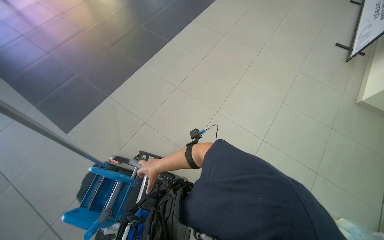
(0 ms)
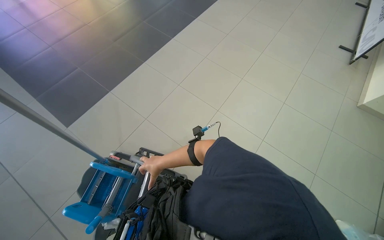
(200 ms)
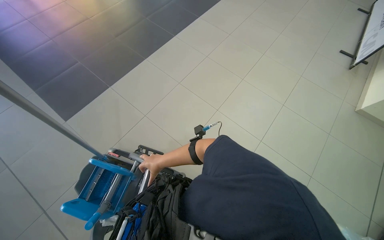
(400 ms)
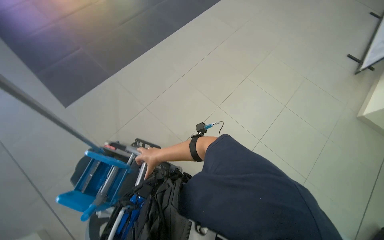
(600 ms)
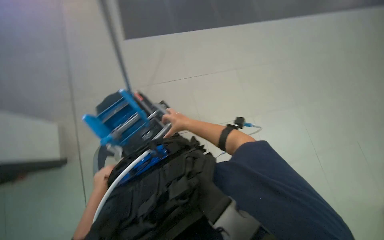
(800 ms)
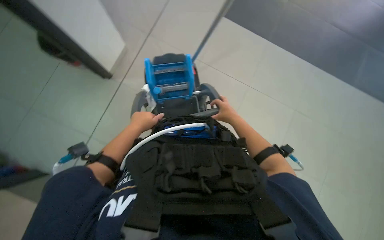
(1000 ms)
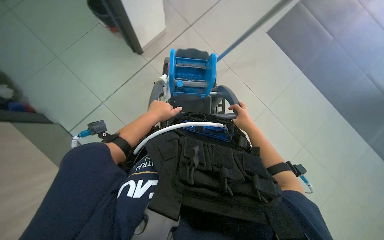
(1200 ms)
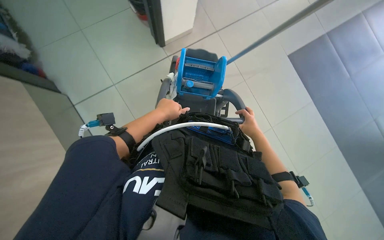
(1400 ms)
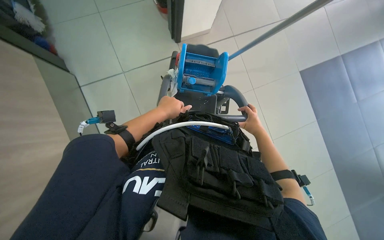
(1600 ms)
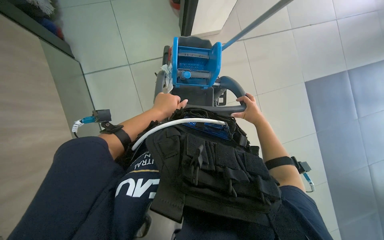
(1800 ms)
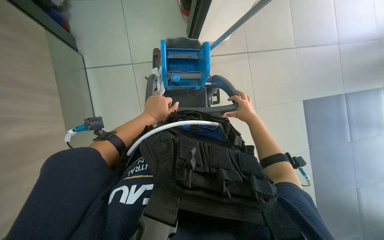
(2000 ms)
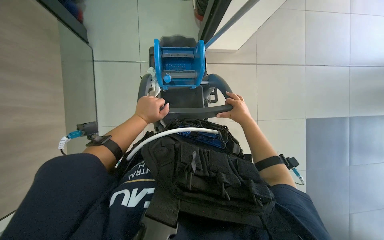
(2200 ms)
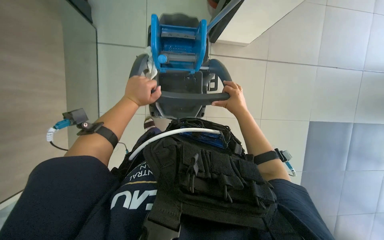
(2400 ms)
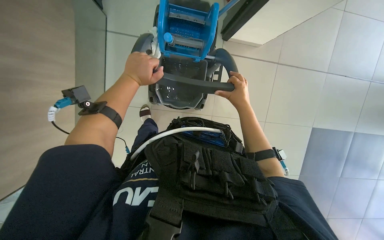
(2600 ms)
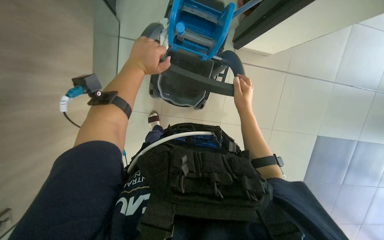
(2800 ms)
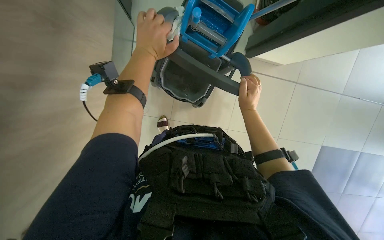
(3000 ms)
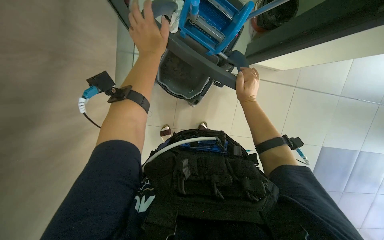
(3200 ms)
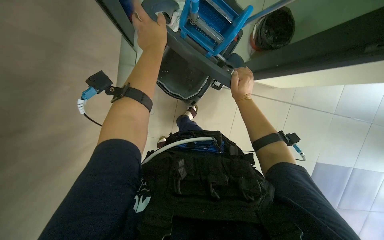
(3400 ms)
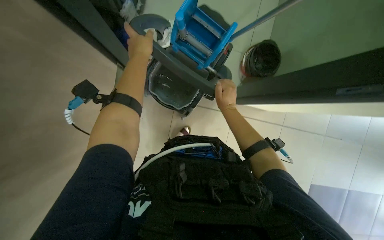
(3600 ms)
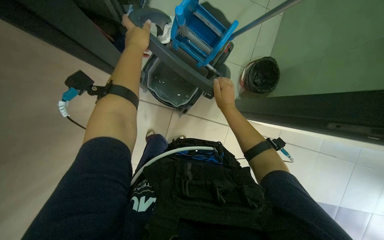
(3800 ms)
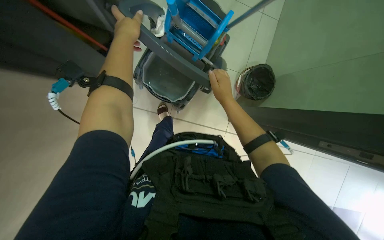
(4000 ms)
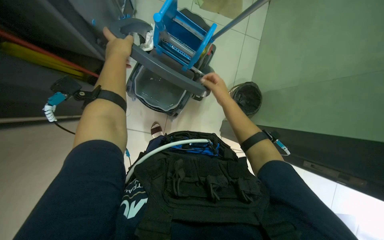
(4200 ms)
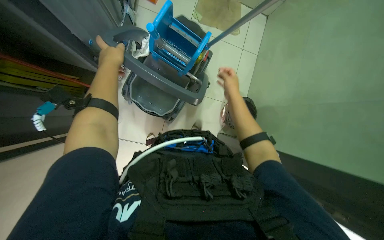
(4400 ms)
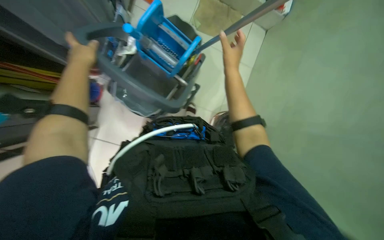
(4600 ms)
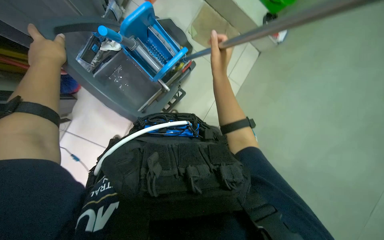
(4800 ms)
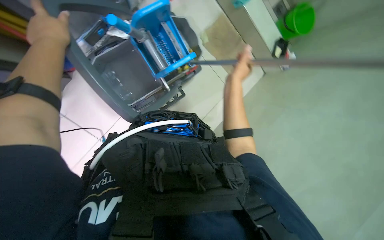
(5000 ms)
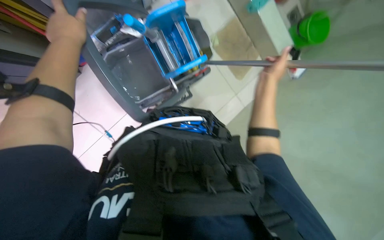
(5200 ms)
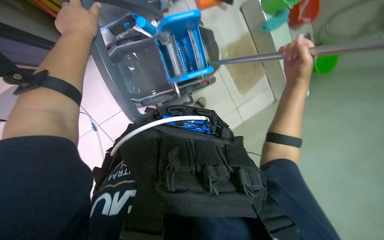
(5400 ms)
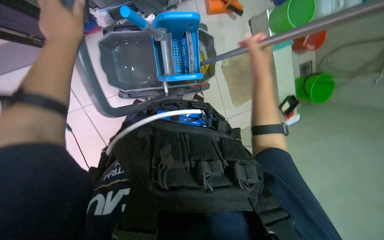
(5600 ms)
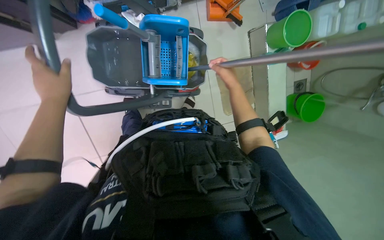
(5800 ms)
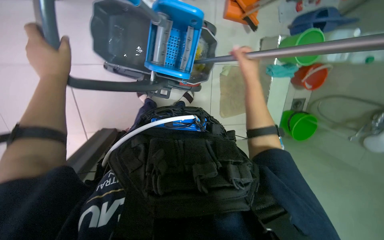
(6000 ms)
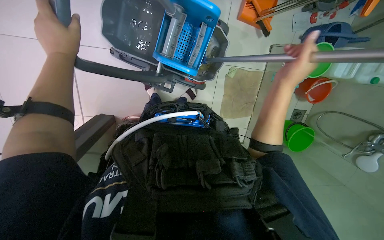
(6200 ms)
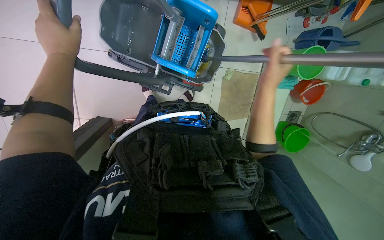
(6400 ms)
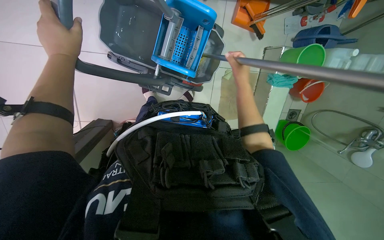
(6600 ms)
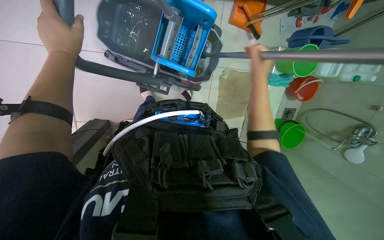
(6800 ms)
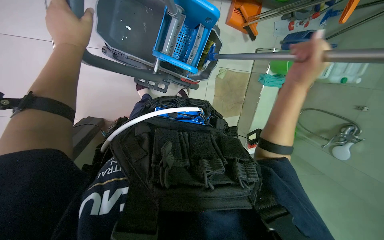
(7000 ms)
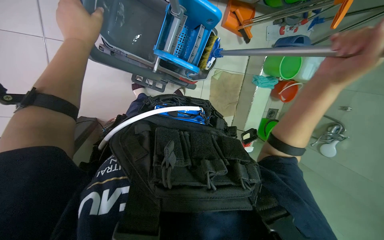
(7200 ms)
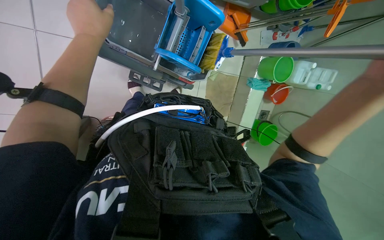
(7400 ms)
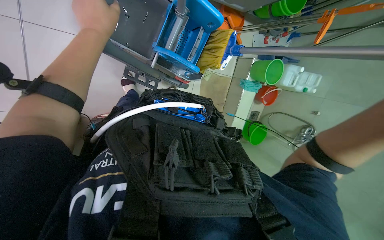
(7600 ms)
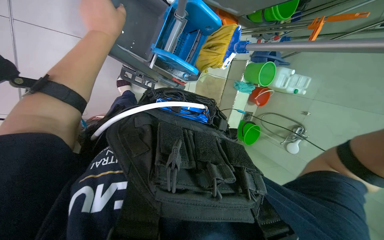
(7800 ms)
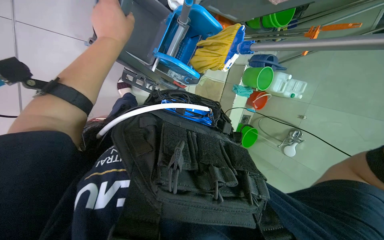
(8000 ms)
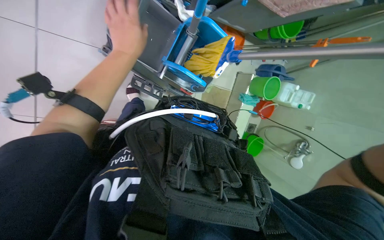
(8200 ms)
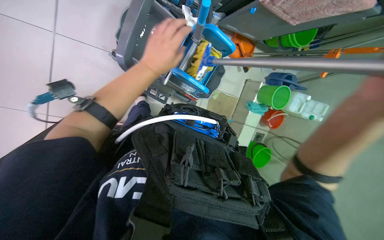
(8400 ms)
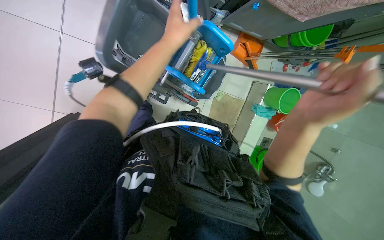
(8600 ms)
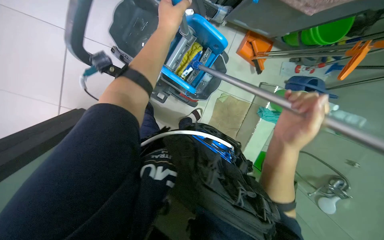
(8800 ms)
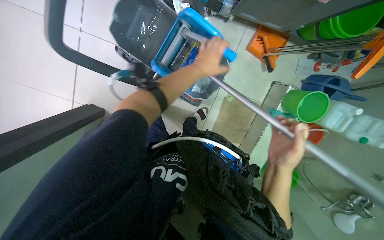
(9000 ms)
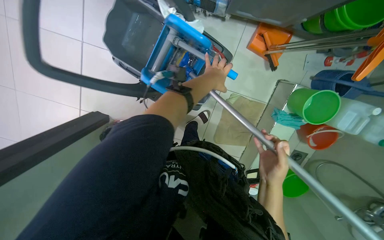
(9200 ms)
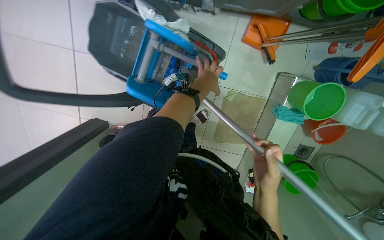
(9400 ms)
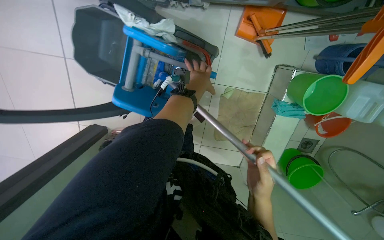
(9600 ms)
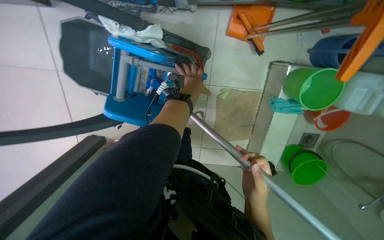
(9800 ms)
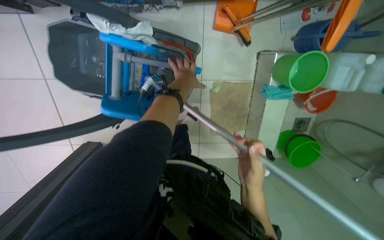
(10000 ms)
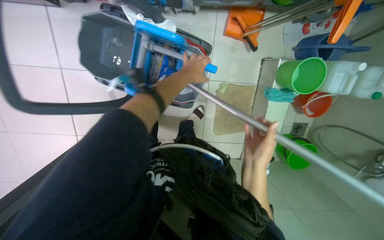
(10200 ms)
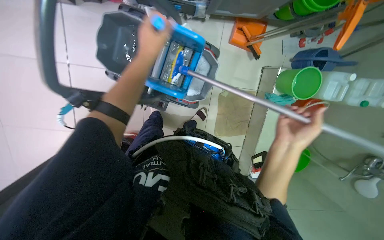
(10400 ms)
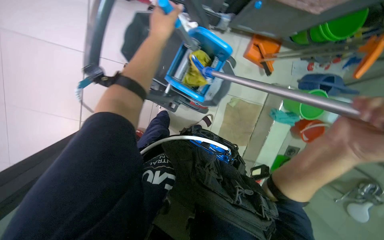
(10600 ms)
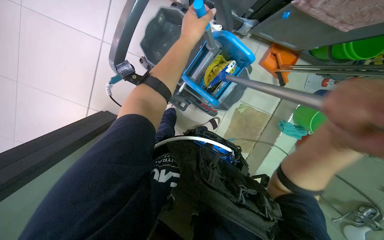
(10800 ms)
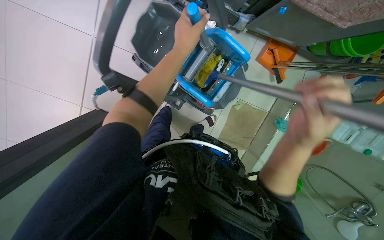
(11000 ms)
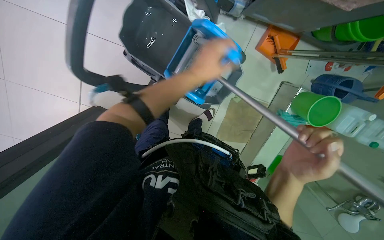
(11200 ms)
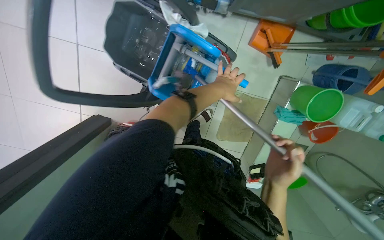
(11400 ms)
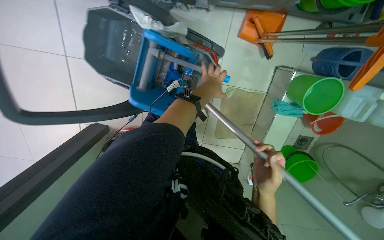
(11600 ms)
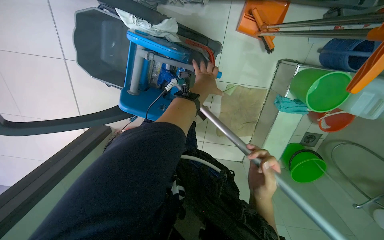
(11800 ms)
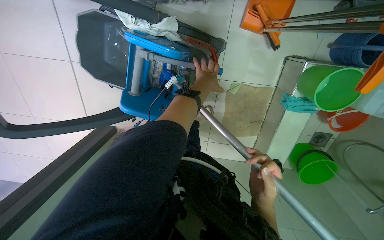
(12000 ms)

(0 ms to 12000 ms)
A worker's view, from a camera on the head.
Job: preparing cleaning supplies.
The whole recording: Mopping building floor. The worker pushes the mop bucket and prepares the mop for cleaning the floor.
0 ms - 1600 ms: The head rotates some 90 degrees to the left. The wearer looks about 15 degrees further downward.
1600 ms - 3000 ms: The right hand shifts roughly 10 cm to the left, while the left hand goes roughly 10 cm up the picture.
4400 ms - 6000 ms: The view pans to the right by about 20 degrees. Everything in view rotates approximately 40 degrees clockwise.
7600 ms - 9000 ms: The wearer's head swings about 20 degrees to the left. The left hand shifts some 40 cm to the right and farther from the camera.
9000 ms - 10400 ms: The left hand heads to the left, covering roughly 10 cm.
10400 ms - 12000 ms: The right hand reaches roughly 20 cm nearer to the camera, then returns. Meanwhile the left hand shifts approximately 35 cm to the right and farther from the camera.

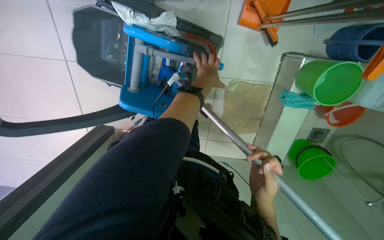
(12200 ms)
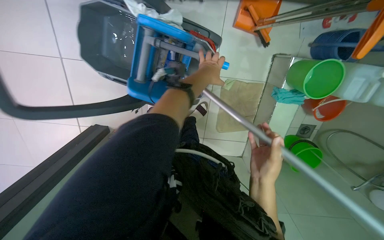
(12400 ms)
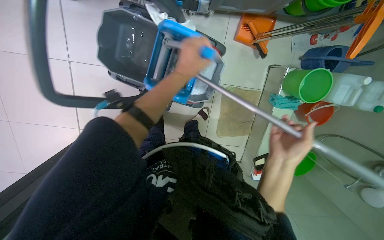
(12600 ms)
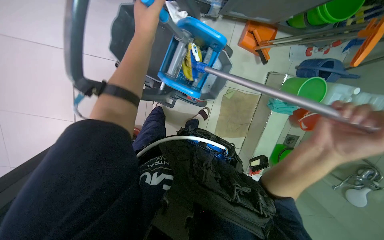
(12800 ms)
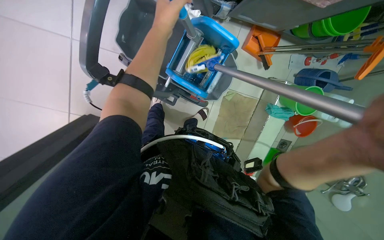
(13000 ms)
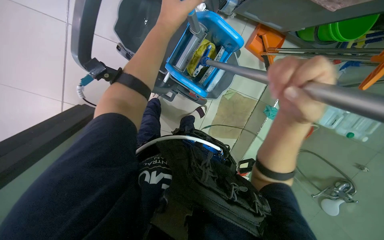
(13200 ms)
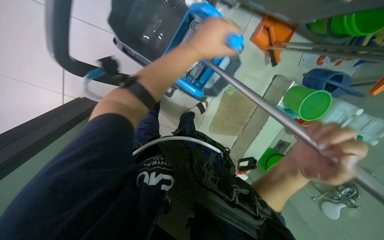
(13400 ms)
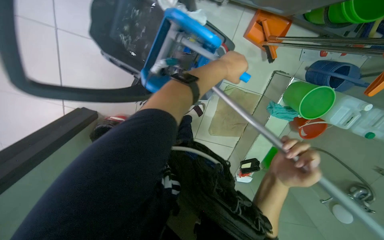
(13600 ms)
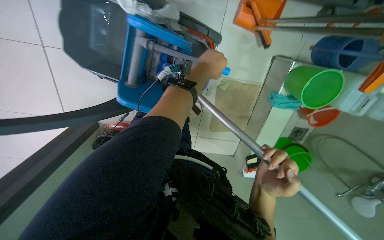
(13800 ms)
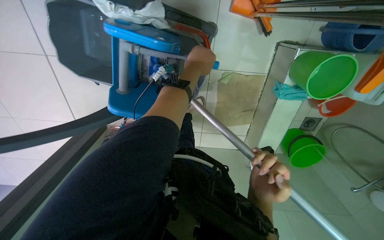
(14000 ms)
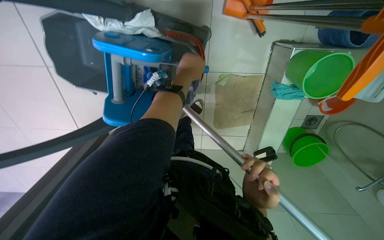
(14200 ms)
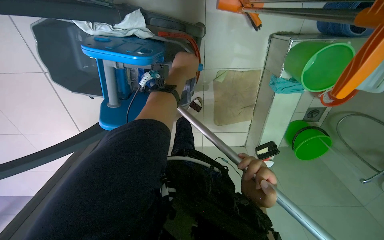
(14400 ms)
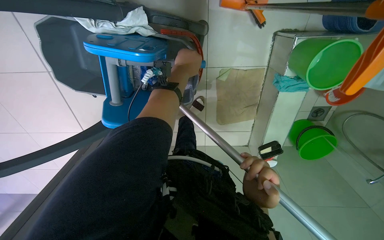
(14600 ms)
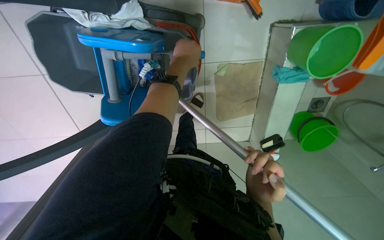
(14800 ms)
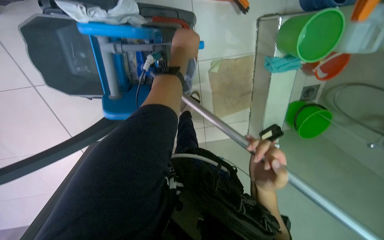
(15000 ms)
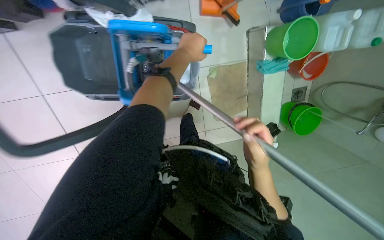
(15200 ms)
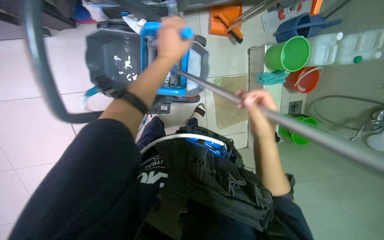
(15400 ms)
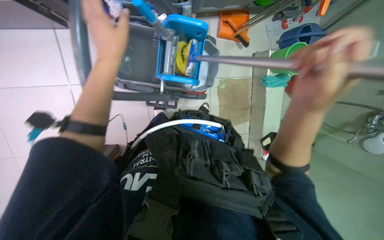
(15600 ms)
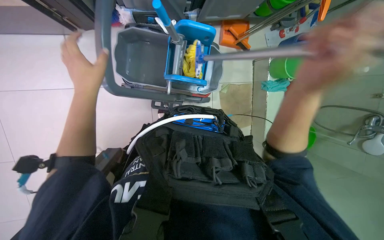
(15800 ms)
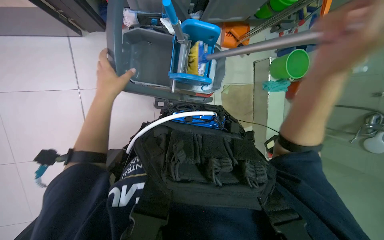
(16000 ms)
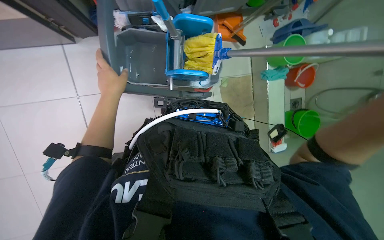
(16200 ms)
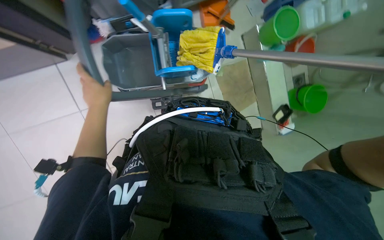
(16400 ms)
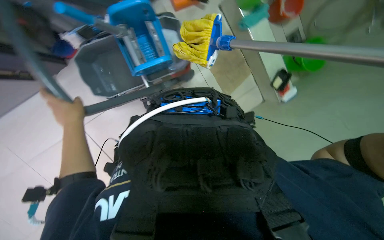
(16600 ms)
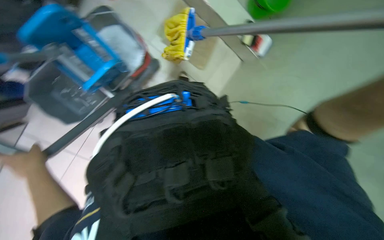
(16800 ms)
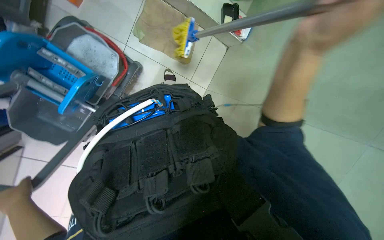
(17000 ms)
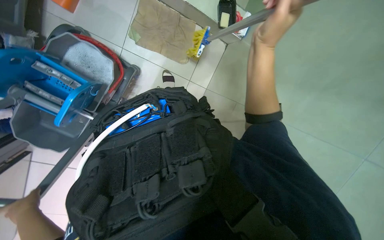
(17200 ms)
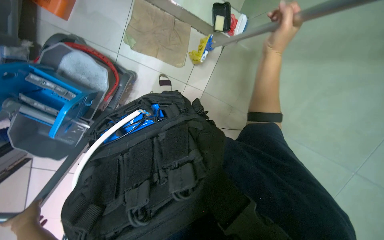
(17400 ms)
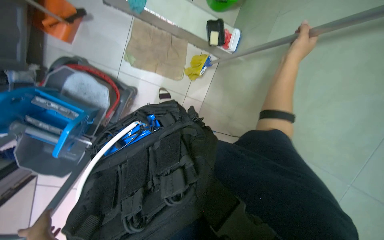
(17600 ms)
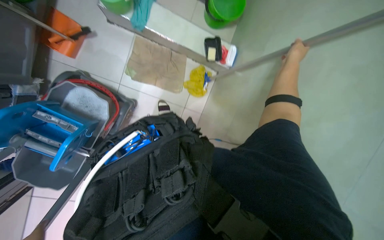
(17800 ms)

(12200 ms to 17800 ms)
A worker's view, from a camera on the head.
Job: preparing cleaning supplies.
The whole recording: Mopping building floor. The worker pushes the mop bucket and prepares the mop for cleaning the floor.
12200 ms - 13600 ms: The right hand moves some 15 cm up the picture and comes back. The left hand heads nearer to the camera, covering approximately 15 cm, and goes to the left and returns, some 30 cm each way.
15000 ms - 16400 ms: The camera is carried approximately 50 cm. The view tilts roughly 15 degrees upward.
16400 ms - 17800 ms: Everything in view rotates approximately 40 degrees counterclockwise.

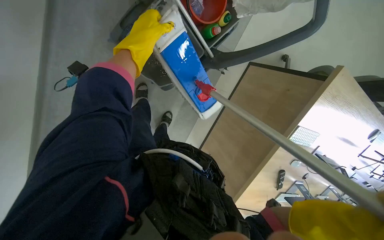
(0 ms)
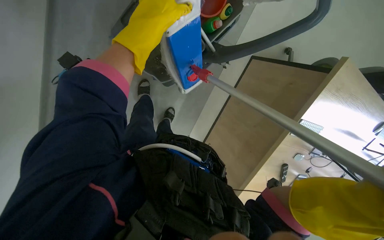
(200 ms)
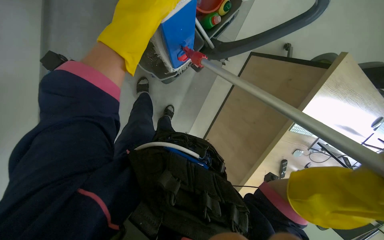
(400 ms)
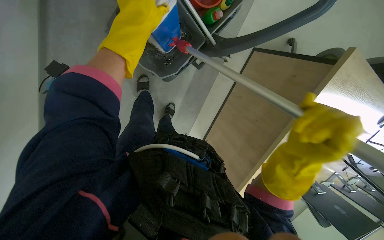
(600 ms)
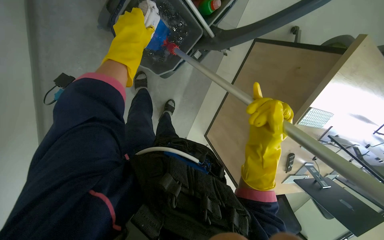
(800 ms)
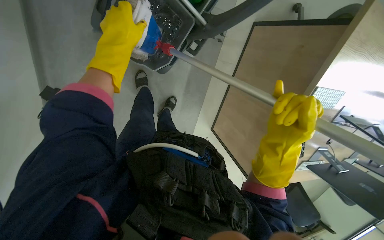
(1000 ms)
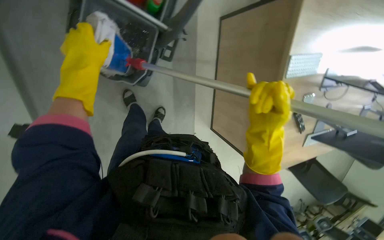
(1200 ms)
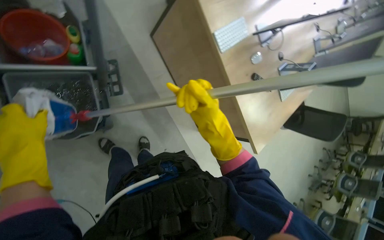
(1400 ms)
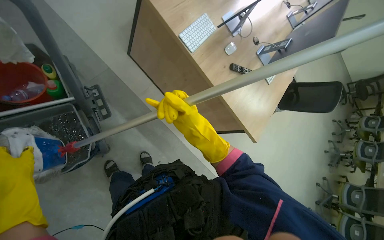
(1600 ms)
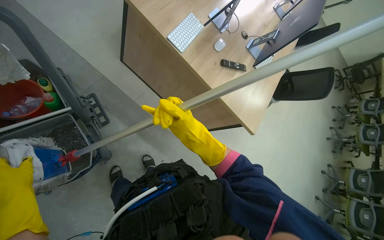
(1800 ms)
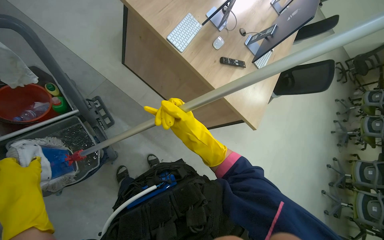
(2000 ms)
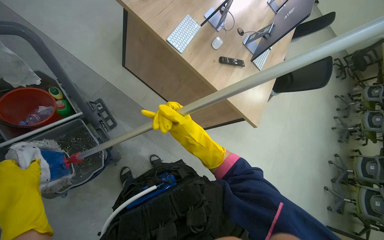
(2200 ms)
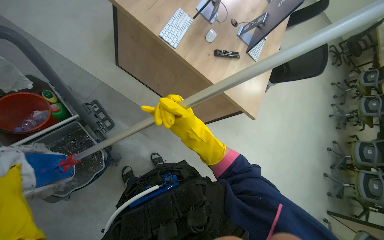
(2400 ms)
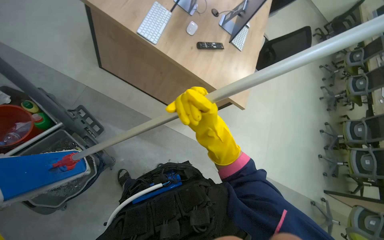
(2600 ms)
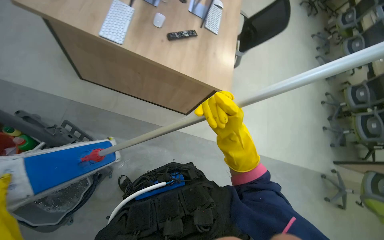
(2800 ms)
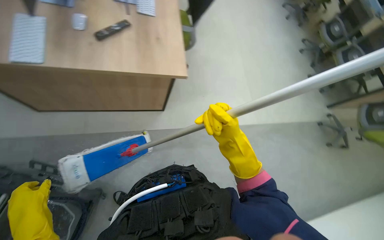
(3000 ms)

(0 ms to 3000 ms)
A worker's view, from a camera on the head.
Job: mopping floor.
The whole recording: Mopping office floor and moving chairs. The worker mops the office floor, repeatedly moving chairs to clean the area underneath them.
0 ms - 1600 ms: Everything in view rotates some 70 degrees counterclockwise.
1600 ms - 3000 ms: The wearer moves about 40 cm. Everything in view rotates some 45 degrees counterclockwise.
